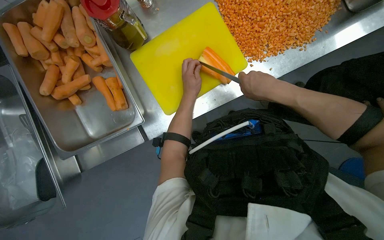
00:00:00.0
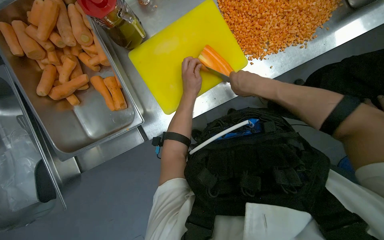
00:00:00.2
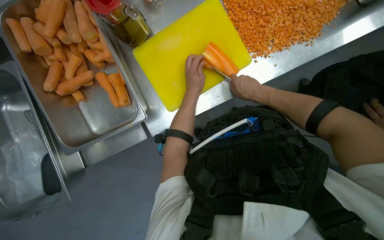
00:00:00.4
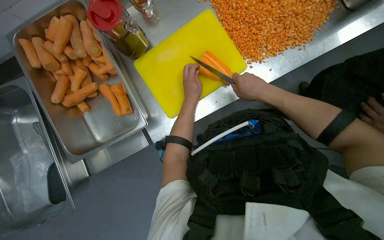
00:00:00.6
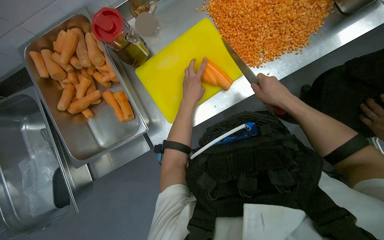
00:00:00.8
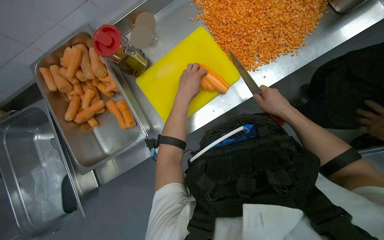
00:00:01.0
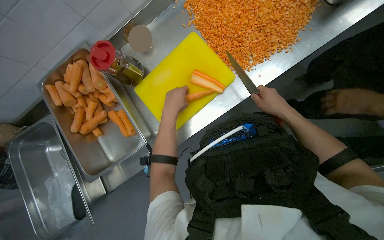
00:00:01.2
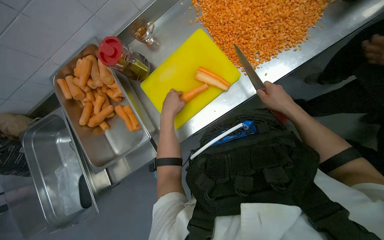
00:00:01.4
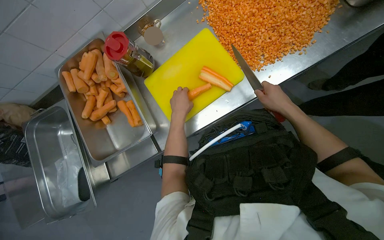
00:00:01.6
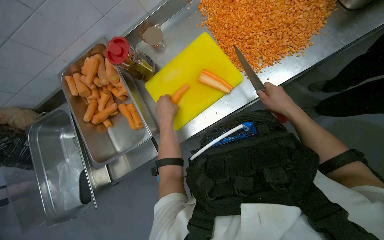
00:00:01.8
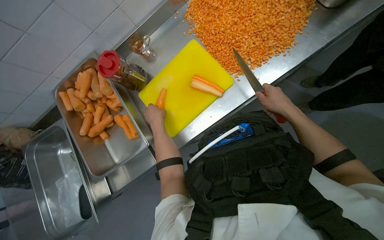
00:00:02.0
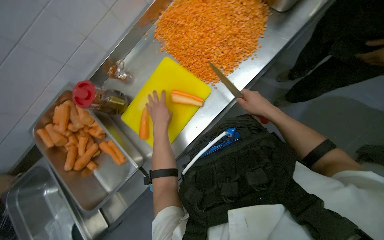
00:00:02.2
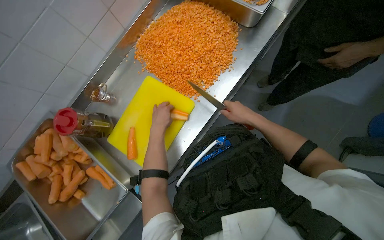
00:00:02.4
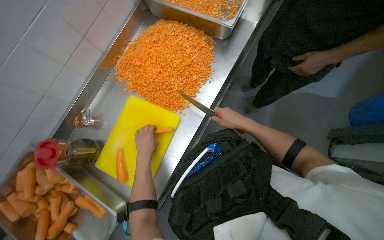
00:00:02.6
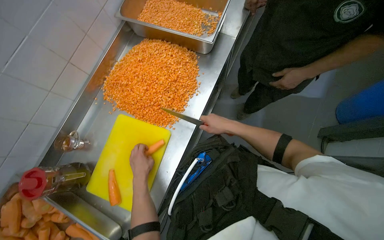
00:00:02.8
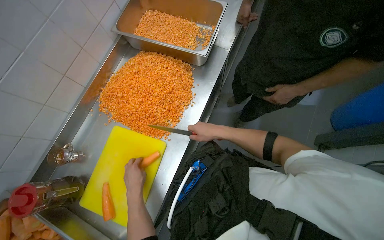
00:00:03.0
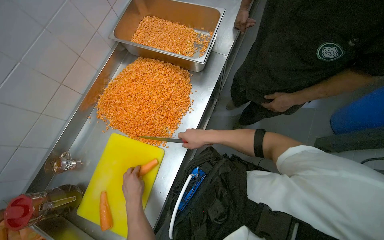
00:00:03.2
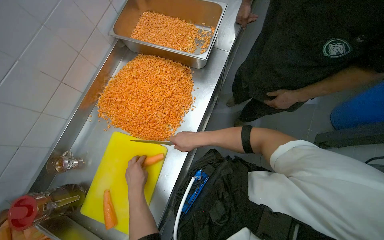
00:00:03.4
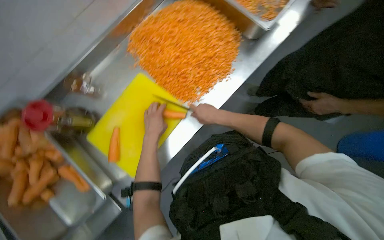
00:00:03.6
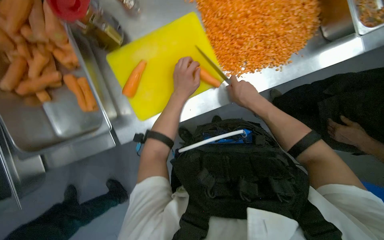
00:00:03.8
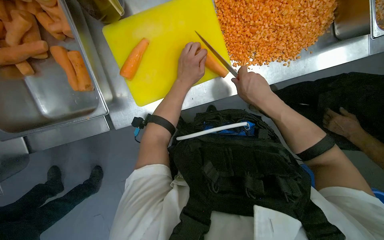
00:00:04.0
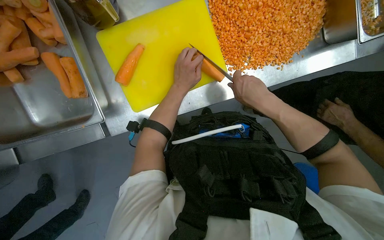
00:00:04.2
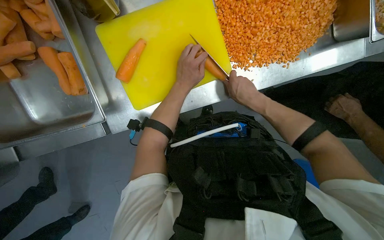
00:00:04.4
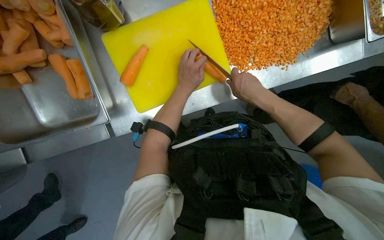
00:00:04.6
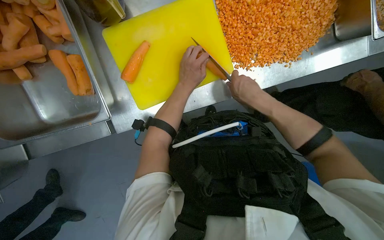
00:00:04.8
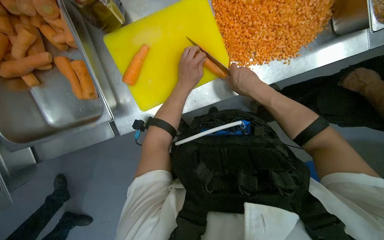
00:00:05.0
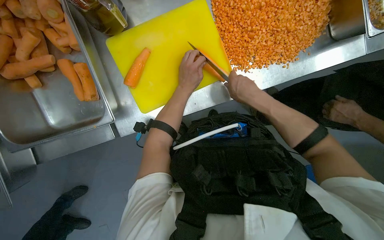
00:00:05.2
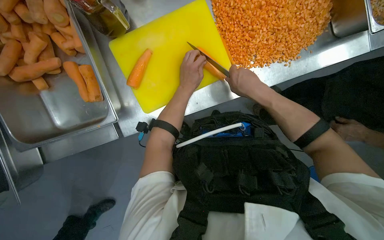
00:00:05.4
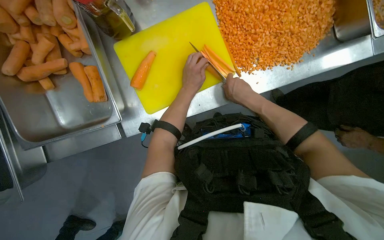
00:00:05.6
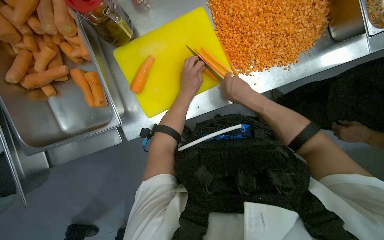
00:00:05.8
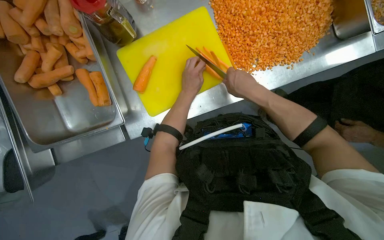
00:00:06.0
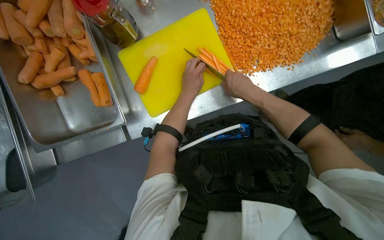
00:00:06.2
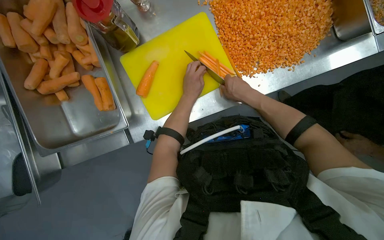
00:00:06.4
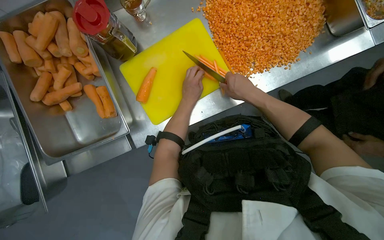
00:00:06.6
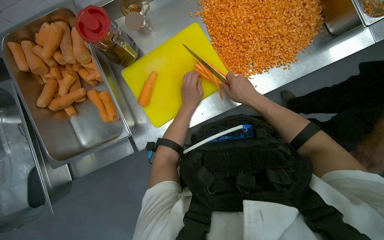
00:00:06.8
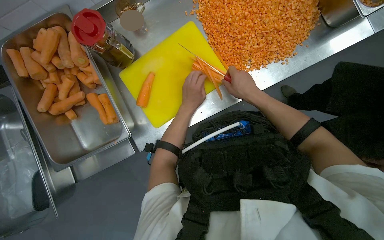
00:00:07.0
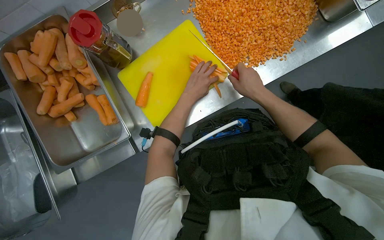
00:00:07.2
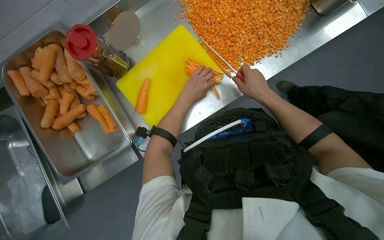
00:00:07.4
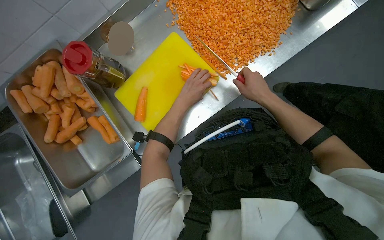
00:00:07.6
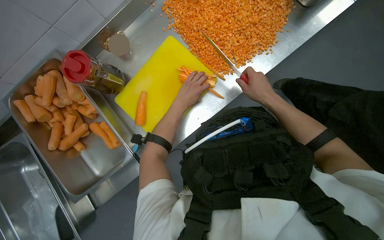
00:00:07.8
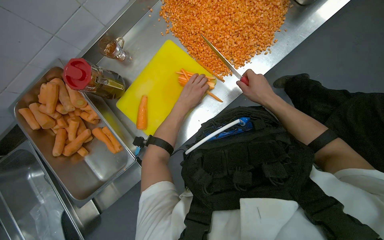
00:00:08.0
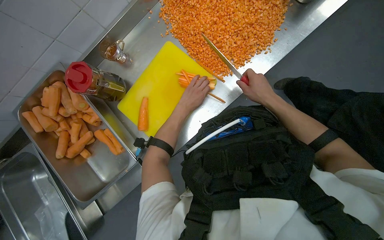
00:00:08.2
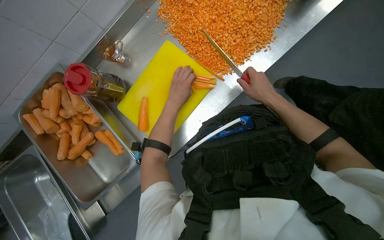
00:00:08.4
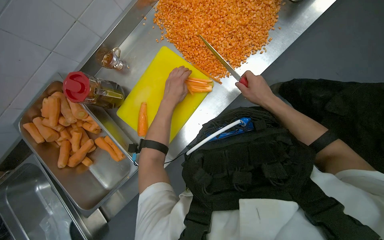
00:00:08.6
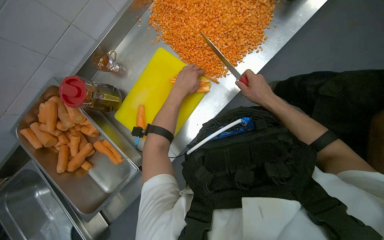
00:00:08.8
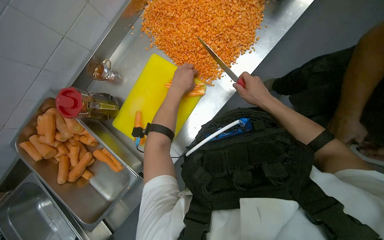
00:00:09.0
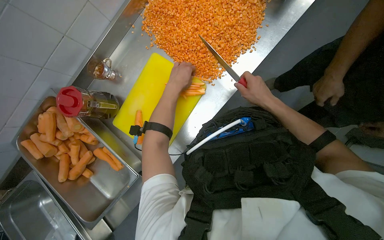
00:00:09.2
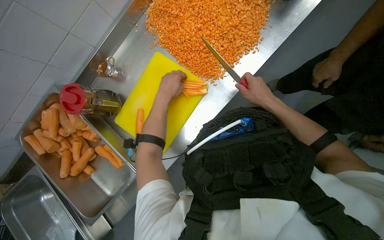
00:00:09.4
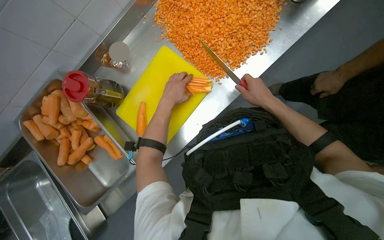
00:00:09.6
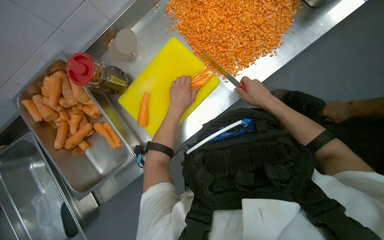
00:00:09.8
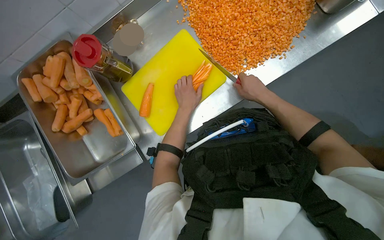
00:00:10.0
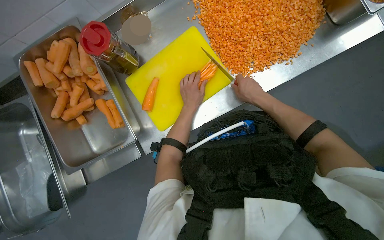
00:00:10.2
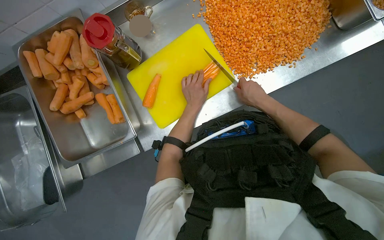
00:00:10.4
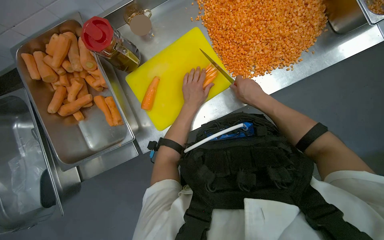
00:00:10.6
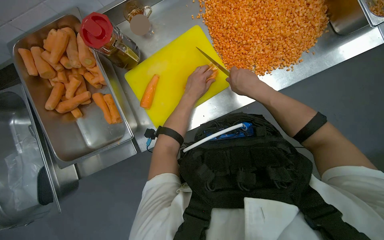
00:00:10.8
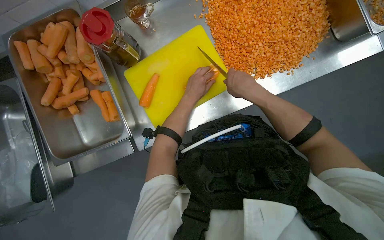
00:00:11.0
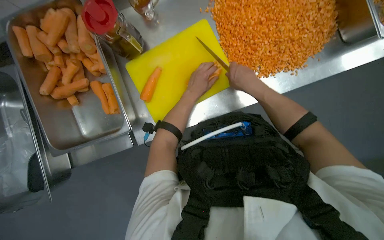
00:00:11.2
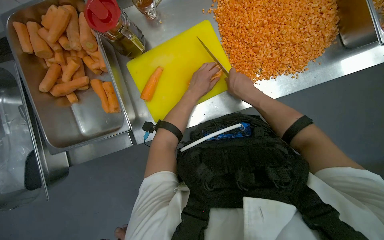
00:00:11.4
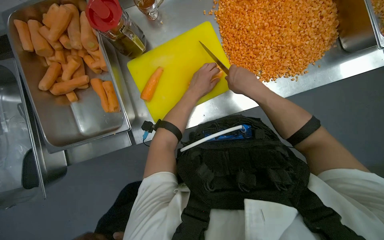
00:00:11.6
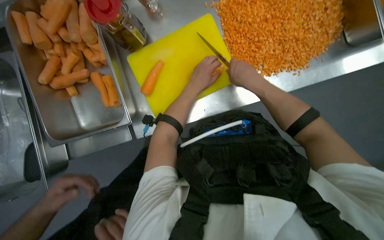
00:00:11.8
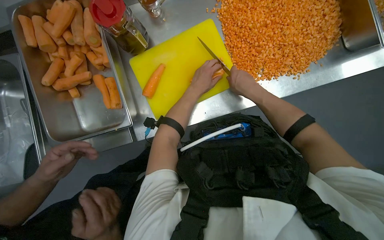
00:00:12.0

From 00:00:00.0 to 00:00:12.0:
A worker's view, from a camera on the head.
Job: preparing food.
The whole recording: Dicing carrots on cutting board. The worker dices carrots on a yellow cutting board and scrapes them into a metal tray.
From 00:00:00.0 to 00:00:01.6: The right hand goes about 10 cm to the right.
From 00:00:01.6 to 00:00:03.0: The wearer's head swings roughly 35 degrees to the right. The view tilts some 20 degrees upward.
From 00:00:03.0 to 00:00:04.4: The camera pitches downward, by some 30 degrees. The scene turns roughly 50 degrees clockwise in the picture.
From 00:00:04.4 to 00:00:06.0: The hands make small movements and keep their place.
From 00:00:06.0 to 00:00:07.6: The right hand shifts approximately 10 cm to the right.
From 00:00:07.6 to 00:00:09.0: The left hand shifts some 10 cm nearer to the camera.
From 00:00:09.0 to 00:00:10.4: The left hand heads down the picture, covering approximately 15 cm.
From 00:00:10.4 to 00:00:12.0: The right hand moves to the left, roughly 10 cm.

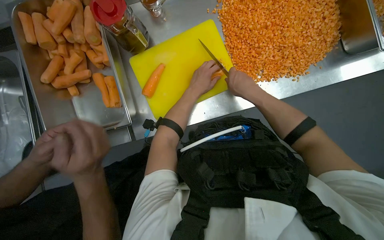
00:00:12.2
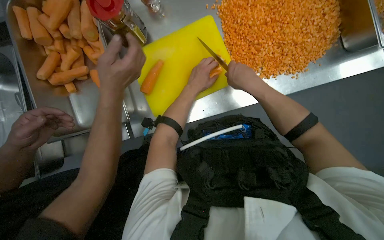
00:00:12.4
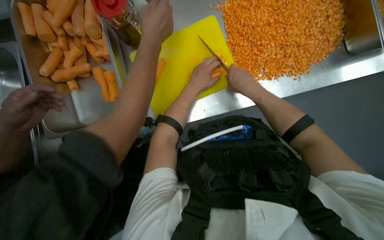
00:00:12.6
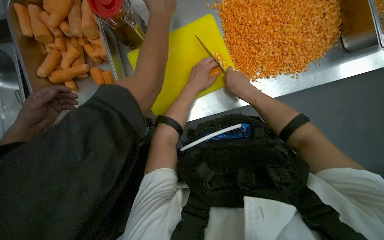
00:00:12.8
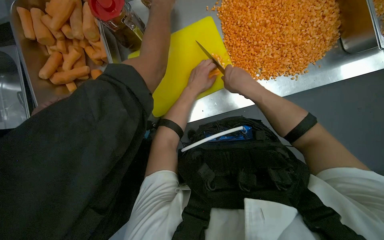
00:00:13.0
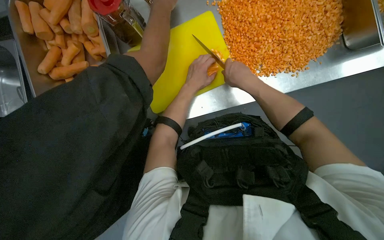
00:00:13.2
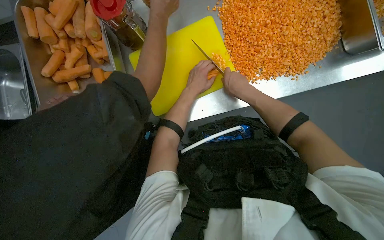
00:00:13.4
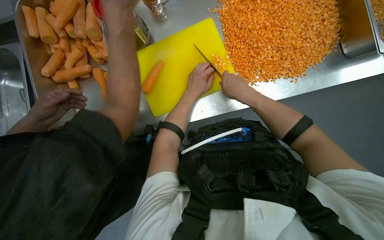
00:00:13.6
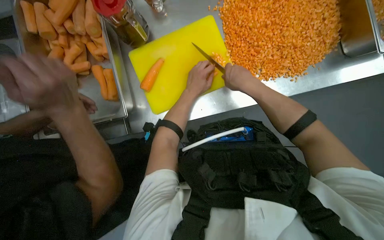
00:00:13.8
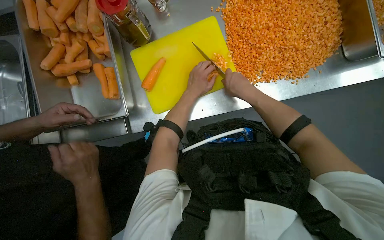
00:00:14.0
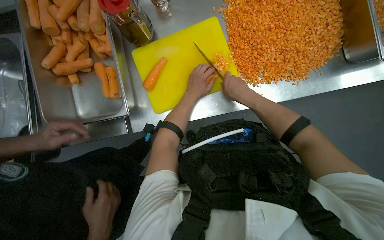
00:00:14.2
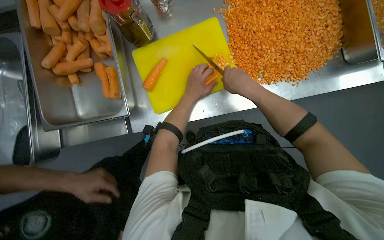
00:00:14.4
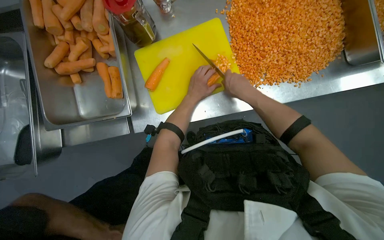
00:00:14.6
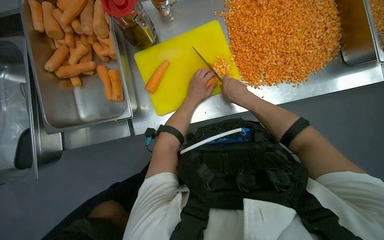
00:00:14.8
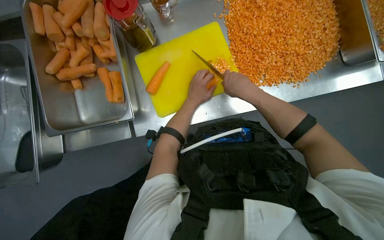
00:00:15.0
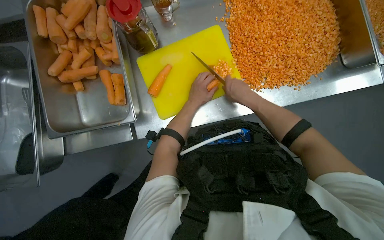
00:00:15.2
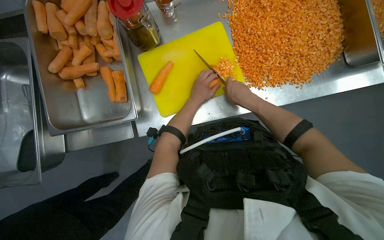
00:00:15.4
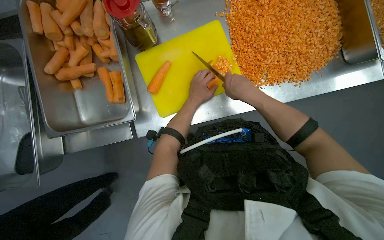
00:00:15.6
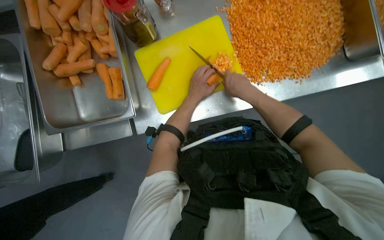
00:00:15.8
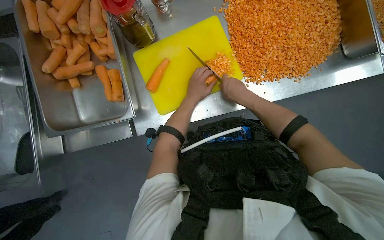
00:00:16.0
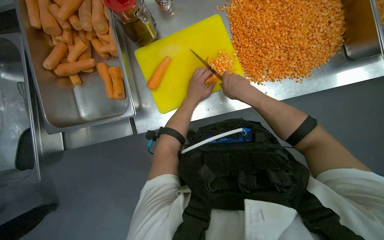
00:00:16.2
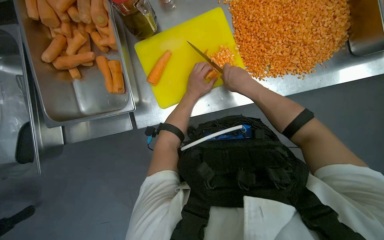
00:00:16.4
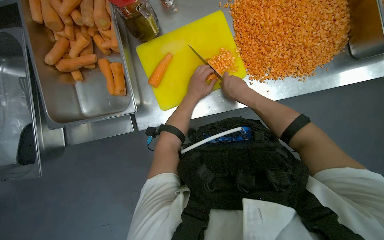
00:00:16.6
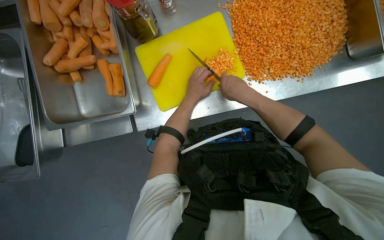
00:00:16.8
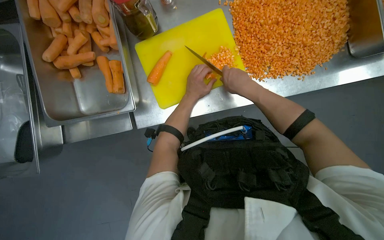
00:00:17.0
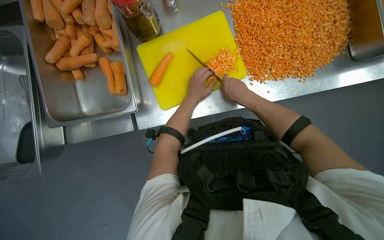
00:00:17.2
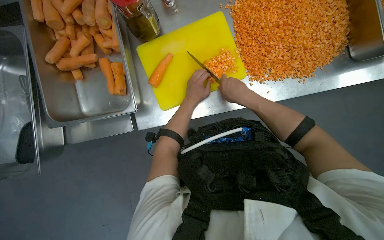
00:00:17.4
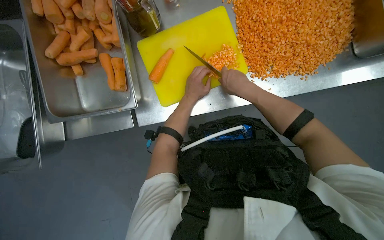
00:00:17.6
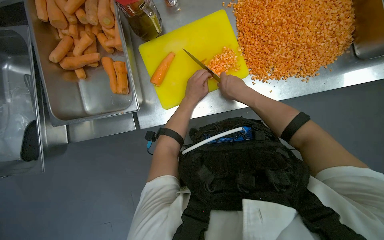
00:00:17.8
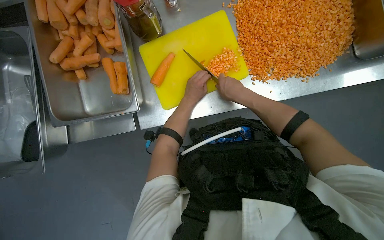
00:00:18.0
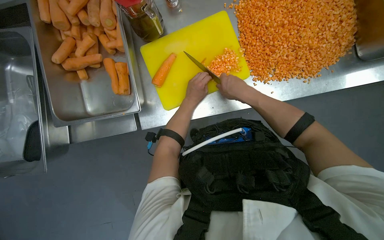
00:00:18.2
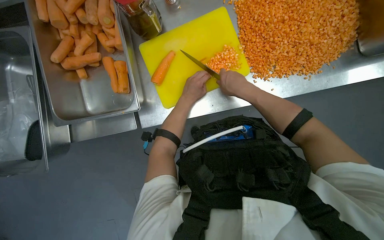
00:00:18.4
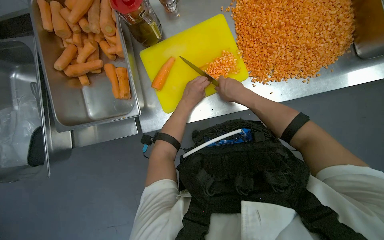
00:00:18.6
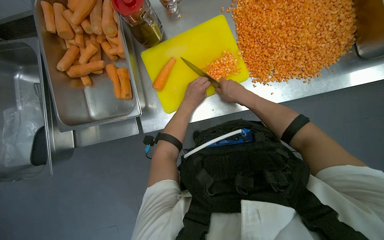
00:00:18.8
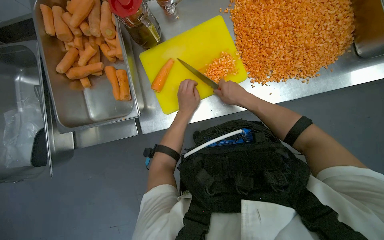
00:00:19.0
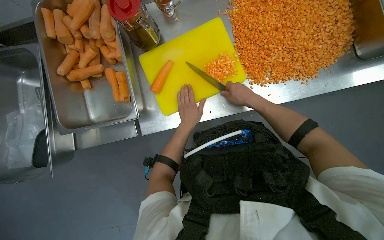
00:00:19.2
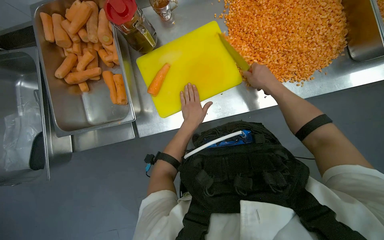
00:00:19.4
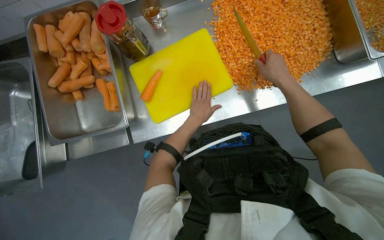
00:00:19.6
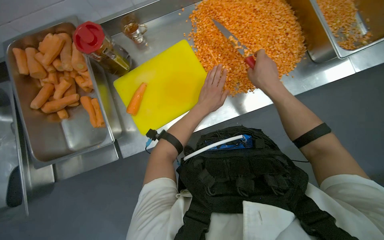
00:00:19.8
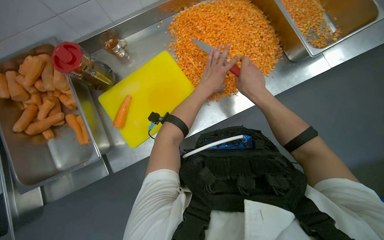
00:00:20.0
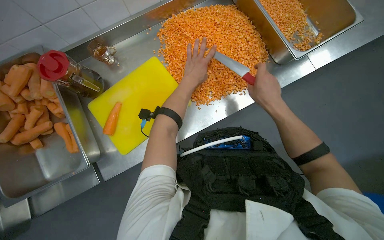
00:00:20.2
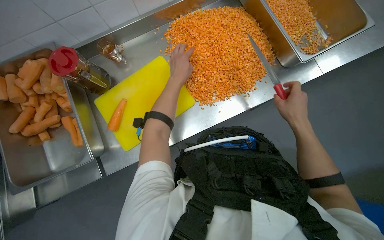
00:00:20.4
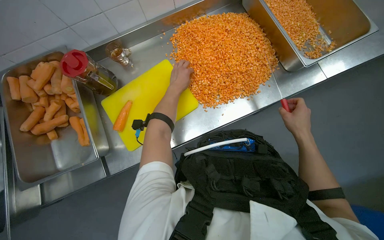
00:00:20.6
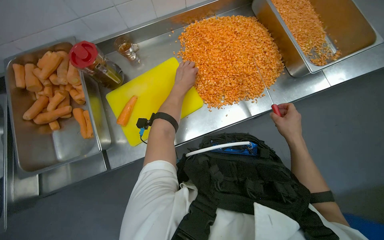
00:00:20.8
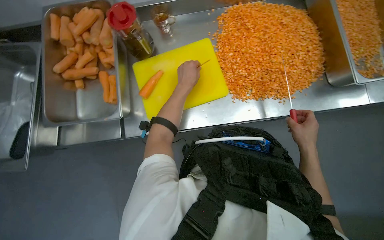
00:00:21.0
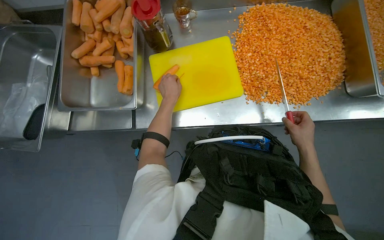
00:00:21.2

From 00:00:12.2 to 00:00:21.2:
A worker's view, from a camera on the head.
Job: preparing food.
The whole recording: Dicing carrots on cutting board. The worker dices carrots on a yellow cutting board and scrapes them into a metal tray.
From 00:00:12.2 to 00:00:18.2: The hands are busy where they are.
From 00:00:18.2 to 00:00:19.8: The right hand moves to the right, some 15 cm.
From 00:00:19.8 to 00:00:21.2: The left hand heads to the left, covering some 20 cm; the right hand heads to the right, down the picture and farther from the camera, covering about 20 cm.
